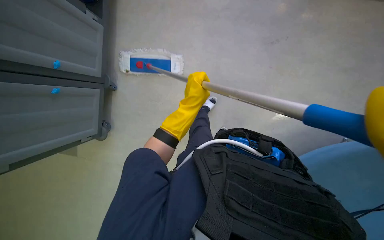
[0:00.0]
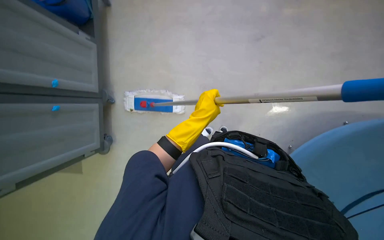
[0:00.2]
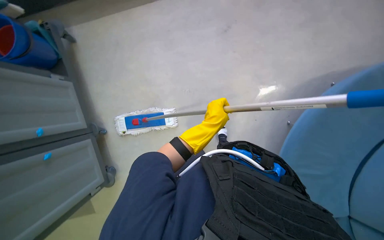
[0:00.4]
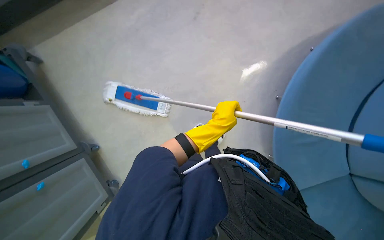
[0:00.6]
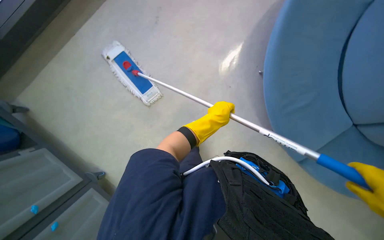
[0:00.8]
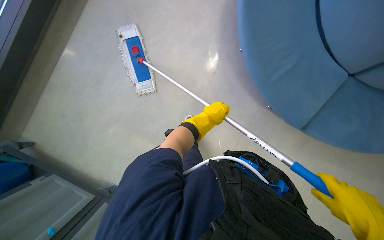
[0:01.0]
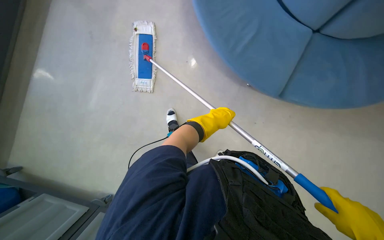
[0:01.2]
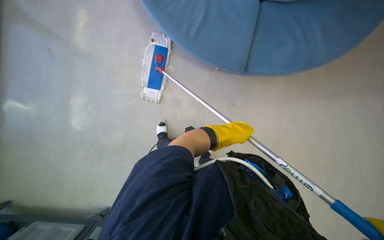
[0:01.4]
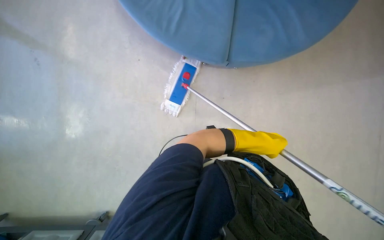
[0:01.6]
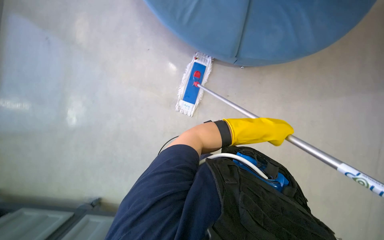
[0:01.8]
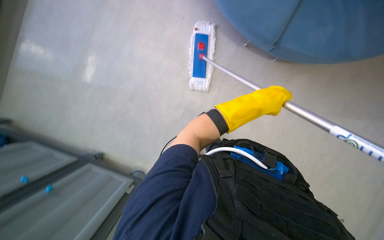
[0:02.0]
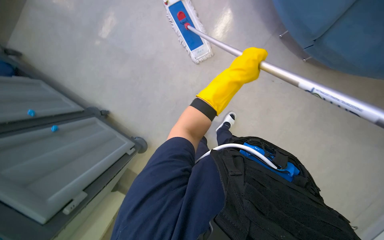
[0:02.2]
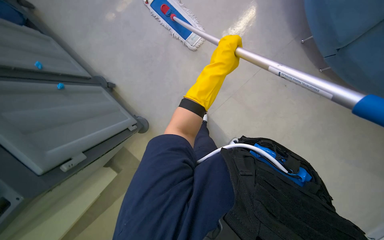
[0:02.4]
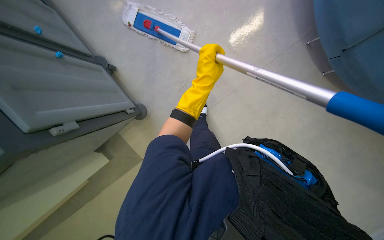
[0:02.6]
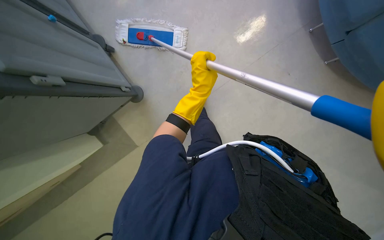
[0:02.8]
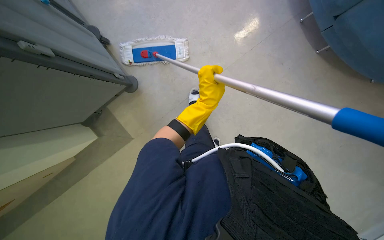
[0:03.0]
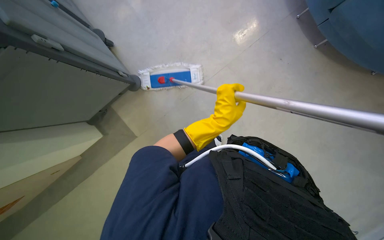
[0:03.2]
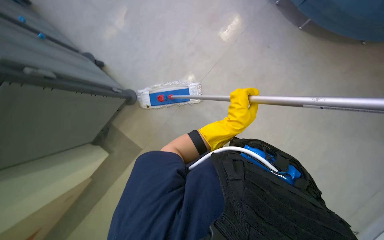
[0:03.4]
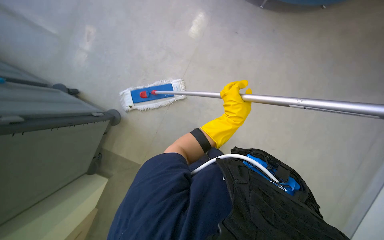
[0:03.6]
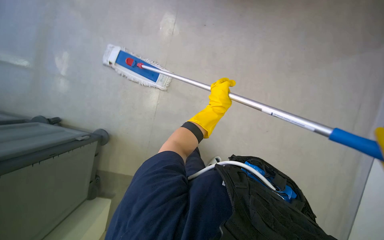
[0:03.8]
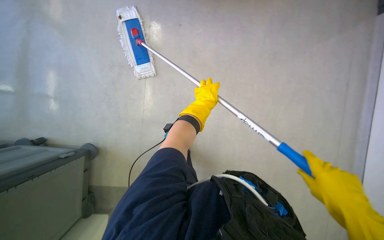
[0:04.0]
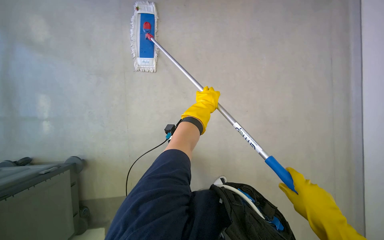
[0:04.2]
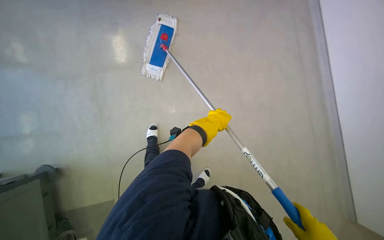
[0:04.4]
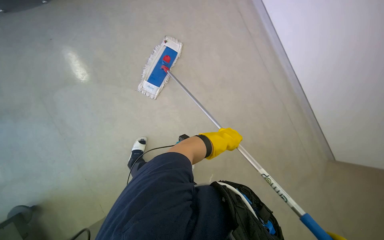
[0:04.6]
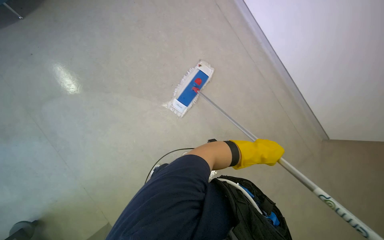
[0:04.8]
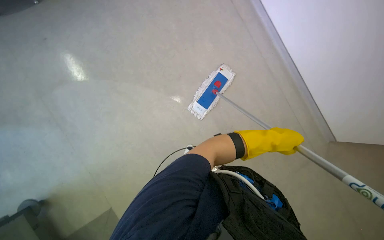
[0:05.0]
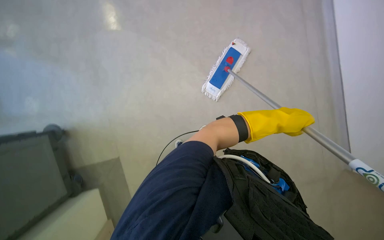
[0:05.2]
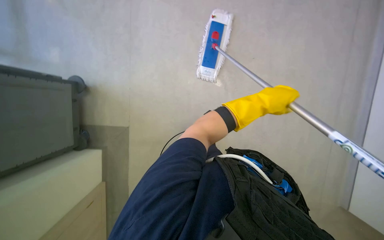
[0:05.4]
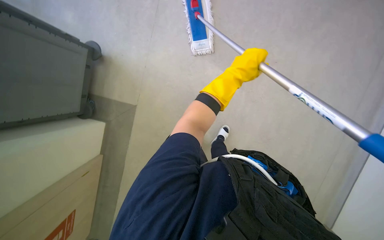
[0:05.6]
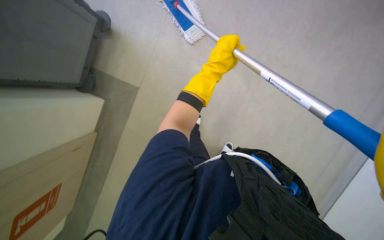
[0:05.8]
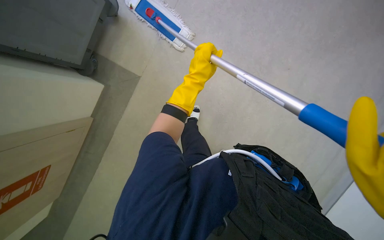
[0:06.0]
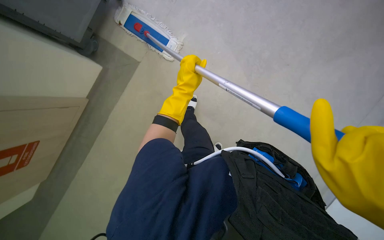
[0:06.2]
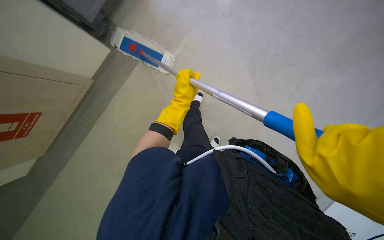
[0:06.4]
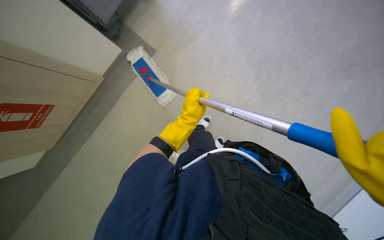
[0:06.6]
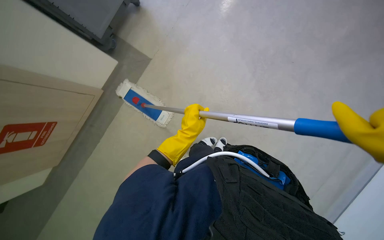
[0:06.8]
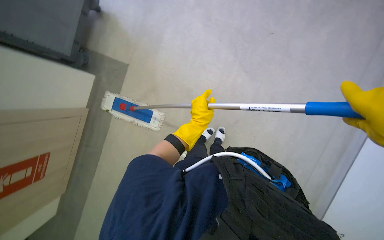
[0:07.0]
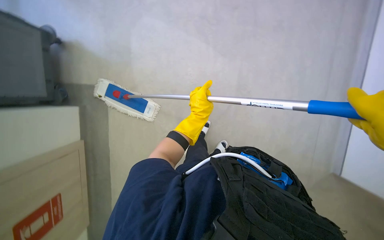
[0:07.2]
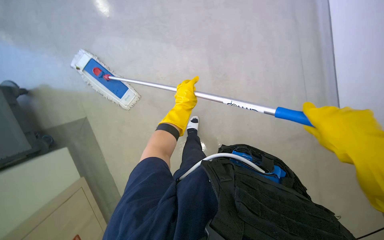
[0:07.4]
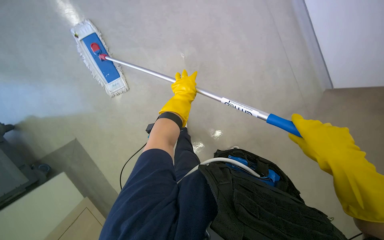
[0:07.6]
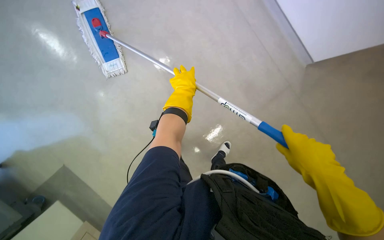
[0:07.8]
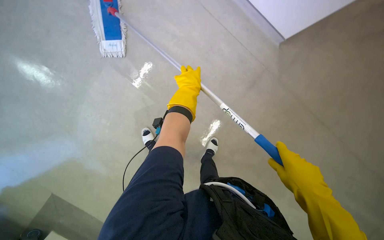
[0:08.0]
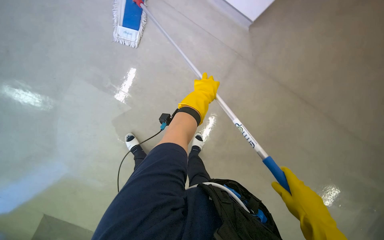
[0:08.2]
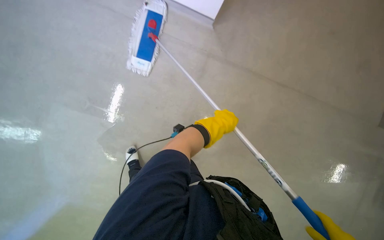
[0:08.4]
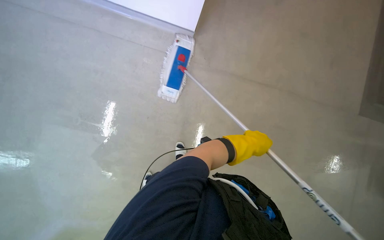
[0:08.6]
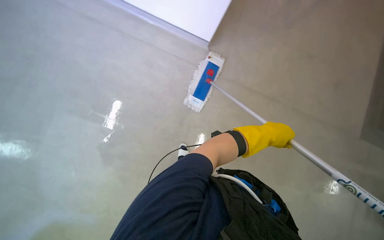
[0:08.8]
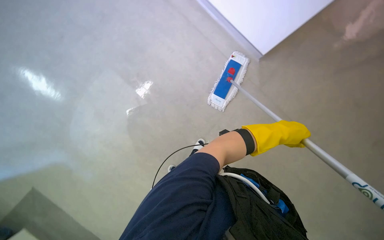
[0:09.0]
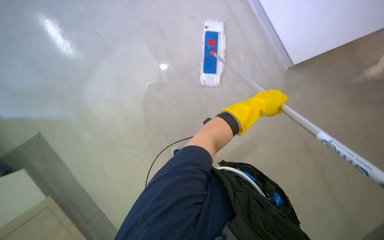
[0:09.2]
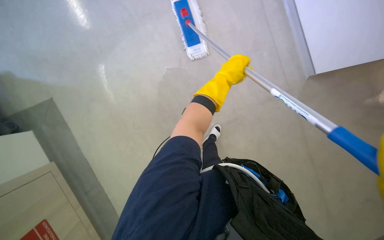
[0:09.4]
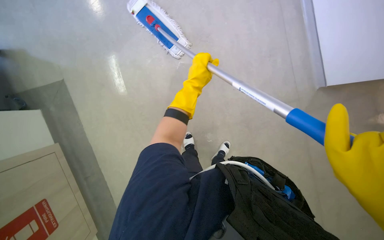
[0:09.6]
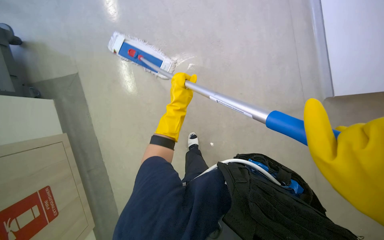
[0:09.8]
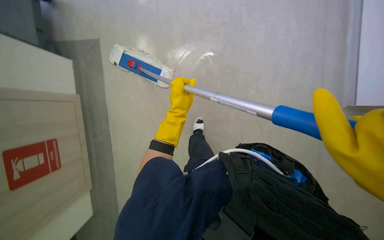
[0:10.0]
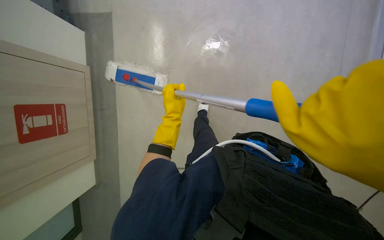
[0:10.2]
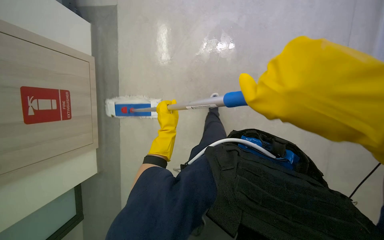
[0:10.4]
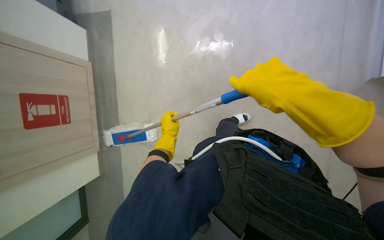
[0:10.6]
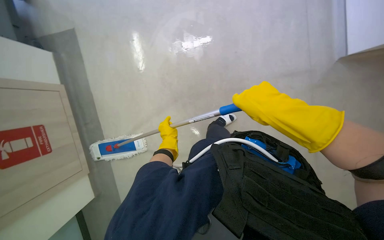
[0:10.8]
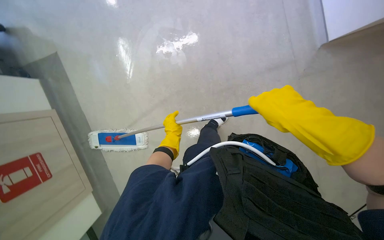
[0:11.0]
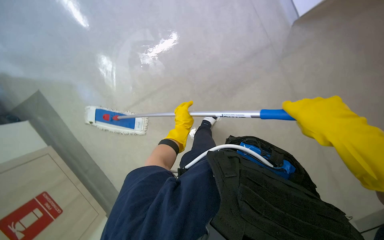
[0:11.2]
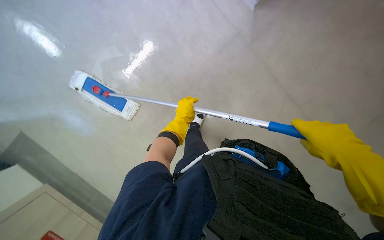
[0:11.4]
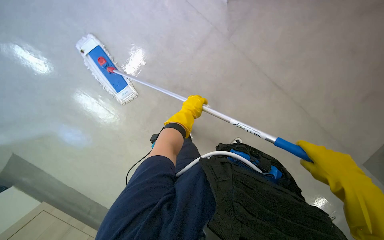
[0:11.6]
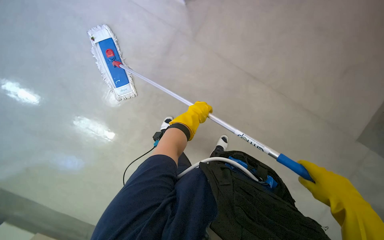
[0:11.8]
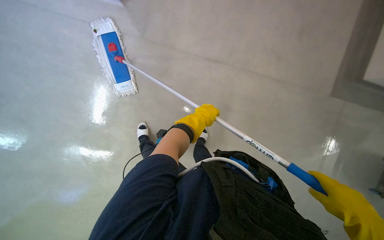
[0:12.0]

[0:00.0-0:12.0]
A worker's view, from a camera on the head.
Job: wiping surfaces.
The whole recording: Wiping office furniture and equipment. The worker wipes various office furniture and equipment, including chairs, desks, door handles, keyboards, and monitors.
0:00.0 to 0:01.6: The view tips upward by roughly 15 degrees. The scene rotates clockwise by about 25 degrees. The left hand goes about 15 cm nearer to the camera and to the right.
0:01.6 to 0:03.0: The left hand is displaced to the left by some 15 cm.
0:03.0 to 0:04.4: The view pans to the right by some 20 degrees. The left hand goes approximately 10 cm down the picture.
0:04.4 to 0:06.0: The left hand shifts some 10 cm to the left.
0:06.0 to 0:07.6: Everything in view rotates roughly 30 degrees counterclockwise.
0:09.0 to 0:10.4: The head turns to the left by about 30 degrees.

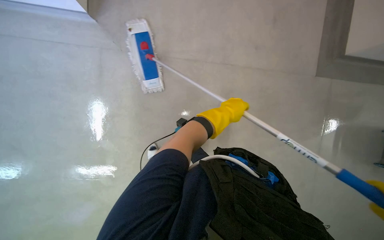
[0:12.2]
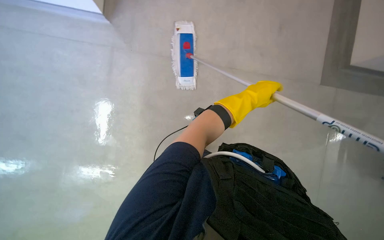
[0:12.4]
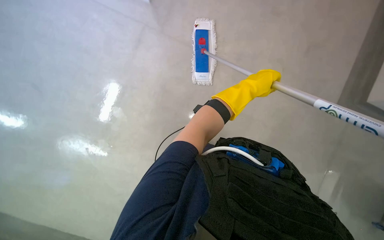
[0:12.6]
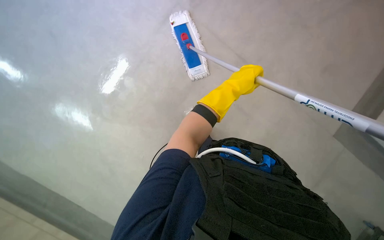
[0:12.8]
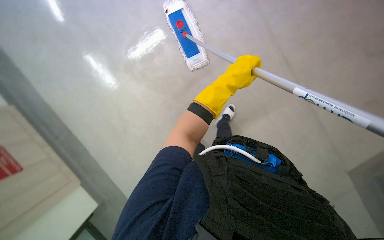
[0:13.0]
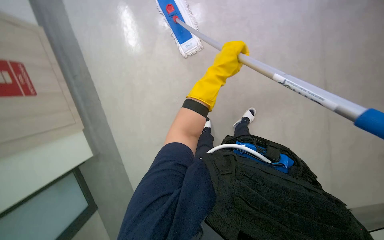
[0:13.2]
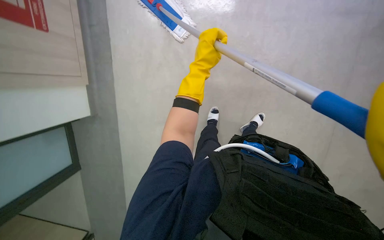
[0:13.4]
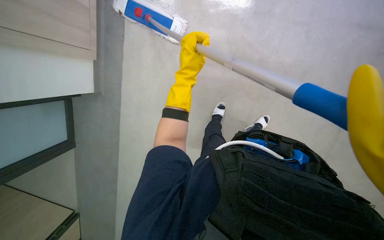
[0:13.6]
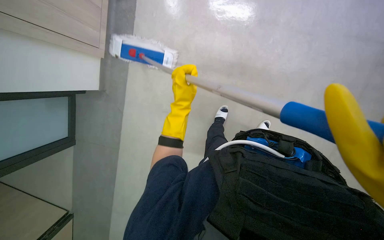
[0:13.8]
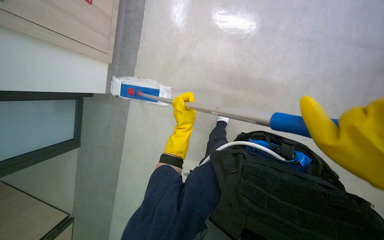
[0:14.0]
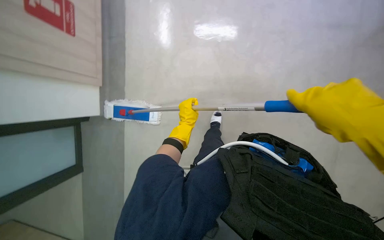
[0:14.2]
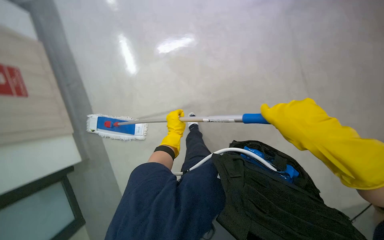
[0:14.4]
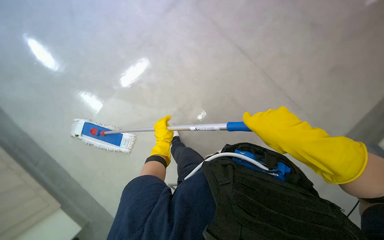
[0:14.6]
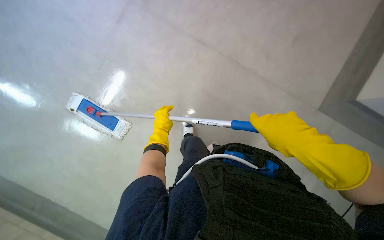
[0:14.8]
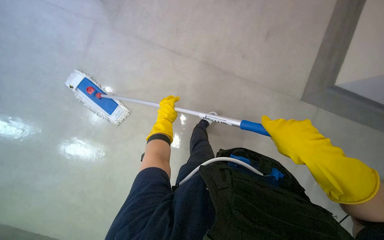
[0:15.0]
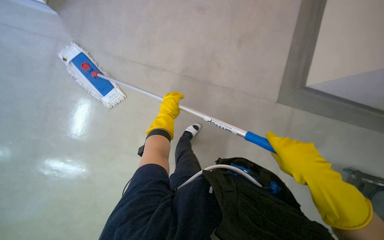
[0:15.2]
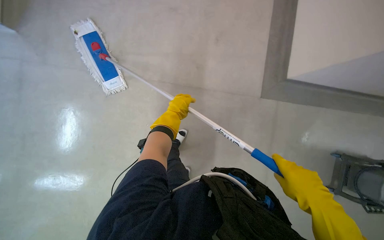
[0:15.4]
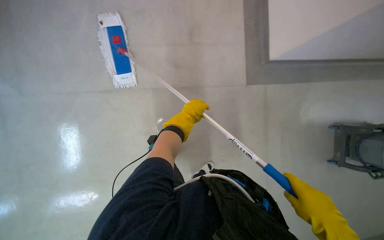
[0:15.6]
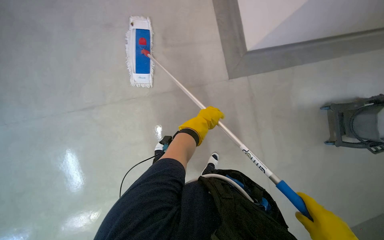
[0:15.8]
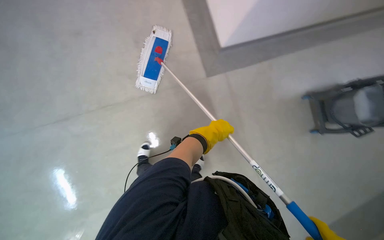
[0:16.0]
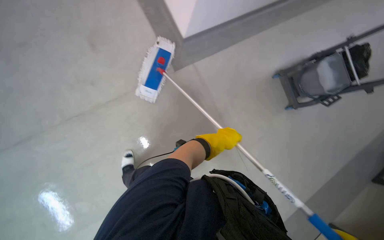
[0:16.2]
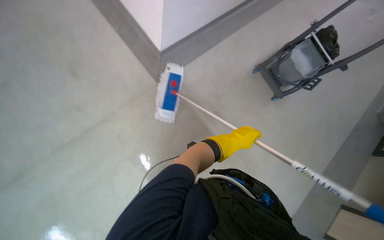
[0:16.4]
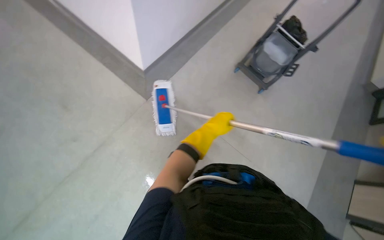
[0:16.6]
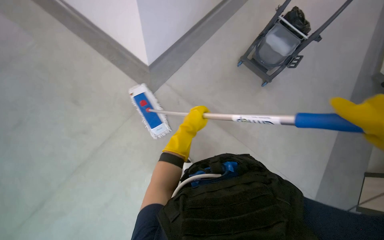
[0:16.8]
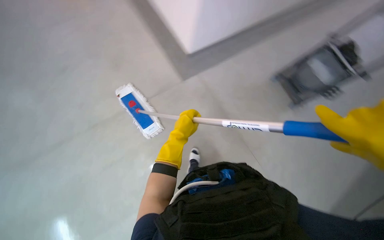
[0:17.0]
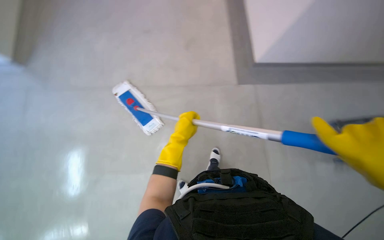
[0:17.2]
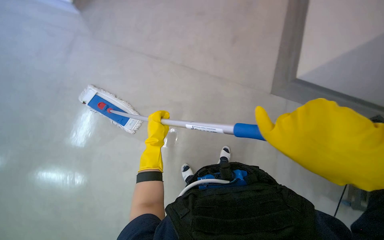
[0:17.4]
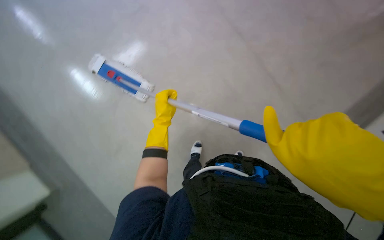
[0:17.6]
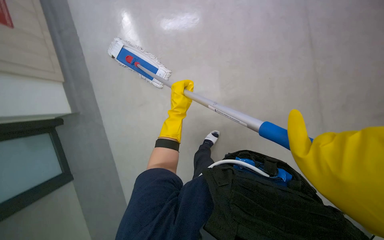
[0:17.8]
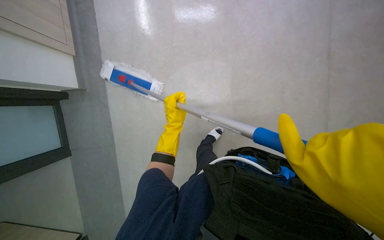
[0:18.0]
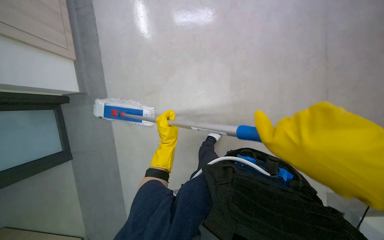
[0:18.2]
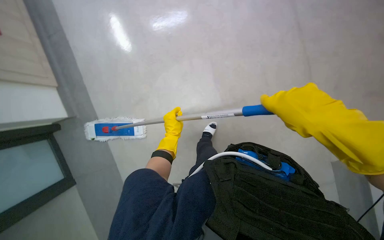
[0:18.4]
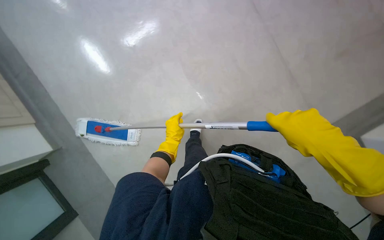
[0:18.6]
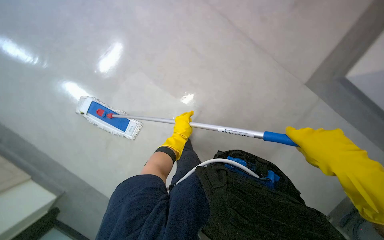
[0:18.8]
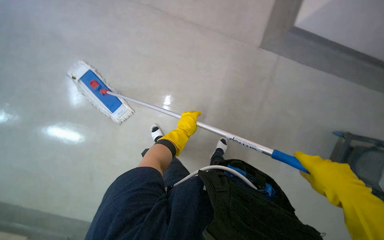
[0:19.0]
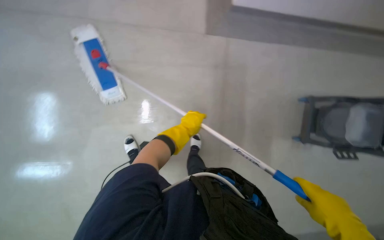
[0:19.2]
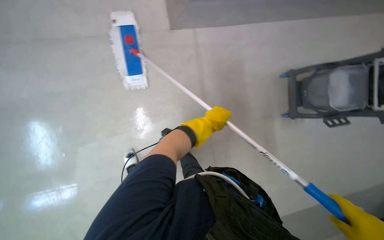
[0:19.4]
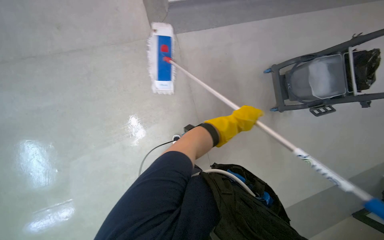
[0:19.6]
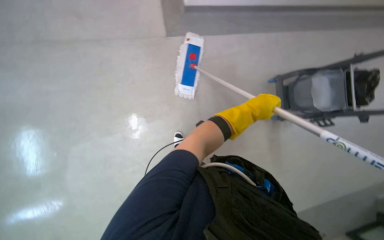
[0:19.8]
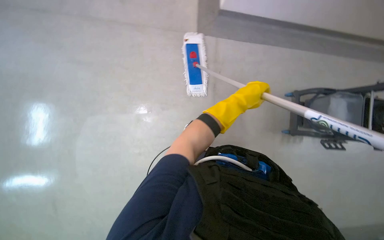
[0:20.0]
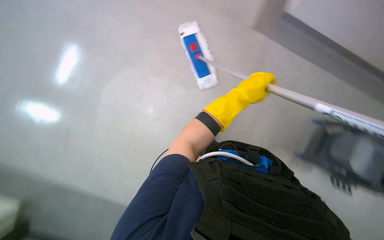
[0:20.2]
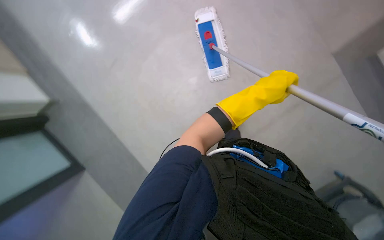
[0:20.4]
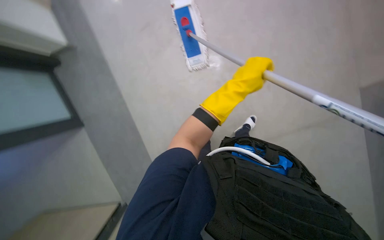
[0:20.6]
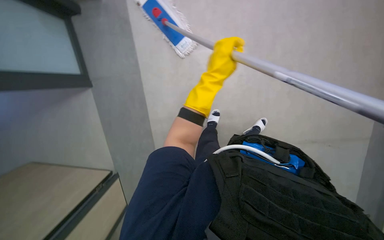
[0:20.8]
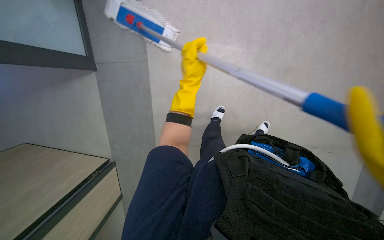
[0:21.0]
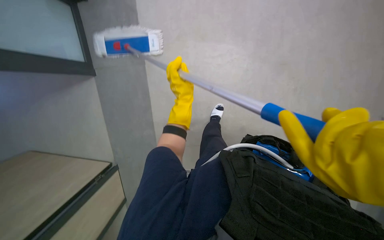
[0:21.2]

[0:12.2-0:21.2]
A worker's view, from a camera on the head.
Job: wiping surfaces.
The whole recording: Wiping office furniture and equipment. The worker wipes various office furniture and equipment, including chairs, desks, door handles, keyboards, and monitors.
0:12.2 to 0:13.8: The wearer moves approximately 50 cm.
0:13.8 to 0:15.2: The left hand heads farther from the camera, covering some 10 cm.
0:16.6 to 0:18.2: The view tilts some 20 degrees downward. The left hand travels to the left by roughly 20 cm.
0:19.8 to 0:21.2: The left hand shifts approximately 25 cm to the left.
